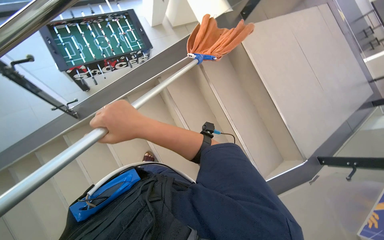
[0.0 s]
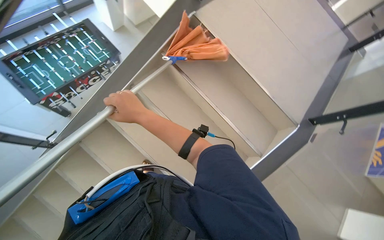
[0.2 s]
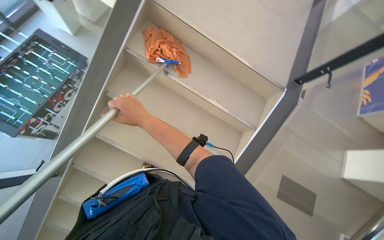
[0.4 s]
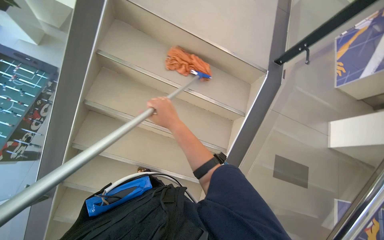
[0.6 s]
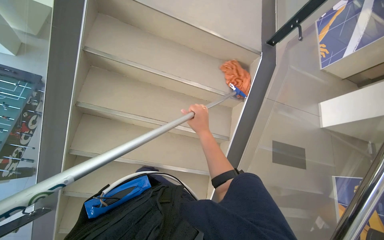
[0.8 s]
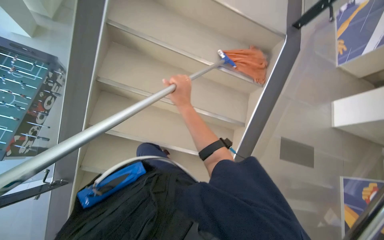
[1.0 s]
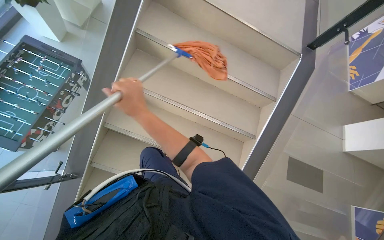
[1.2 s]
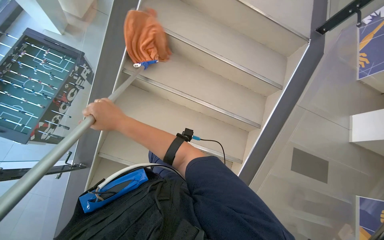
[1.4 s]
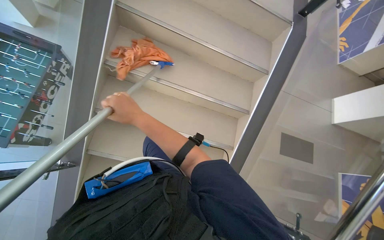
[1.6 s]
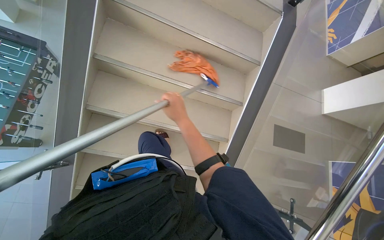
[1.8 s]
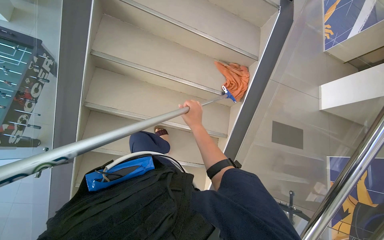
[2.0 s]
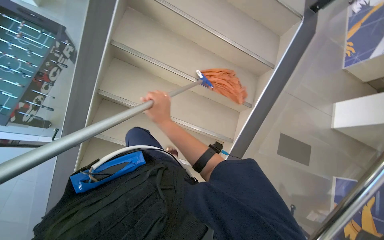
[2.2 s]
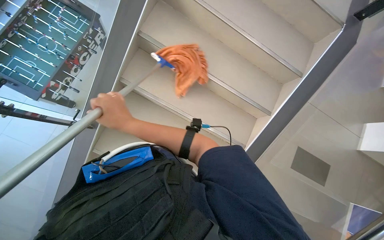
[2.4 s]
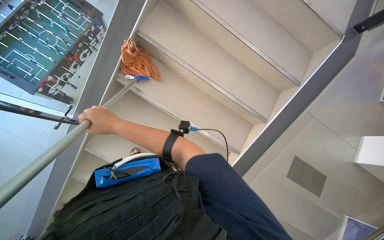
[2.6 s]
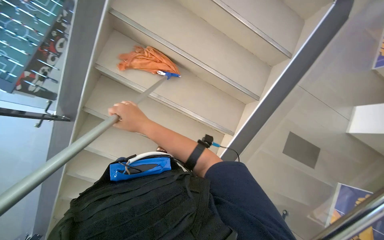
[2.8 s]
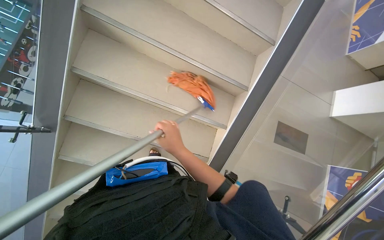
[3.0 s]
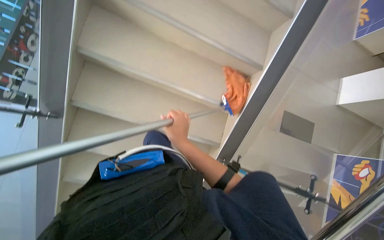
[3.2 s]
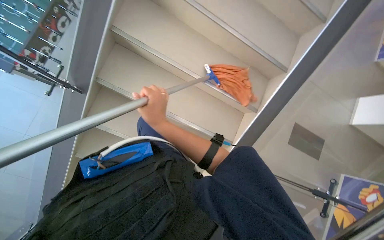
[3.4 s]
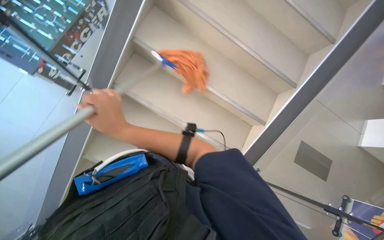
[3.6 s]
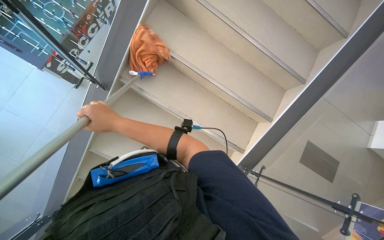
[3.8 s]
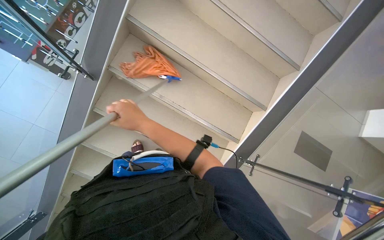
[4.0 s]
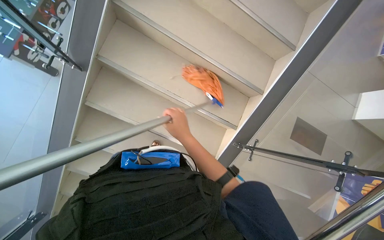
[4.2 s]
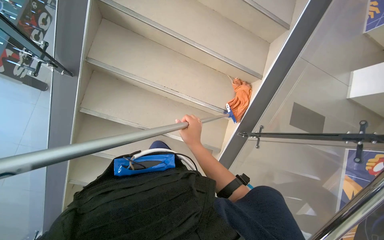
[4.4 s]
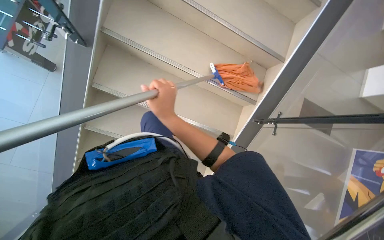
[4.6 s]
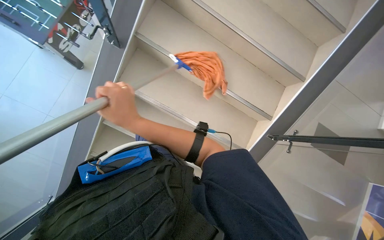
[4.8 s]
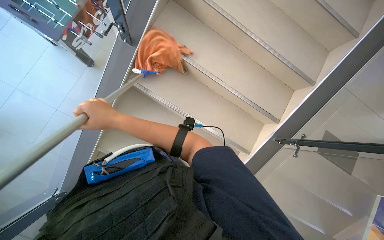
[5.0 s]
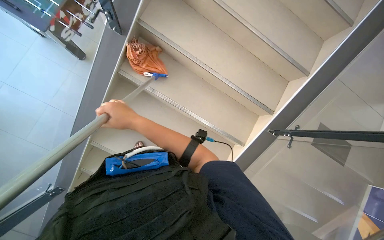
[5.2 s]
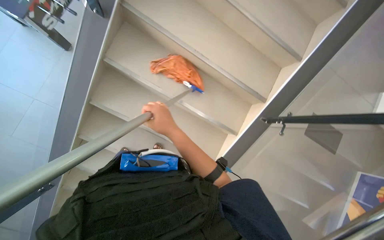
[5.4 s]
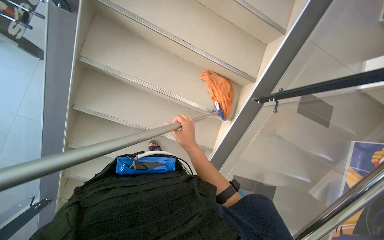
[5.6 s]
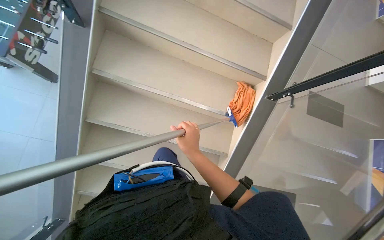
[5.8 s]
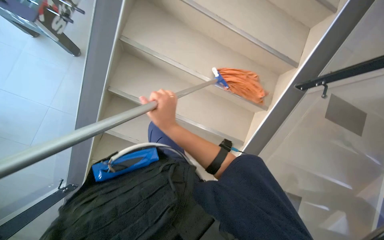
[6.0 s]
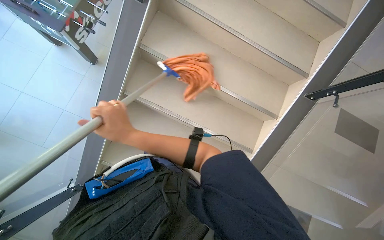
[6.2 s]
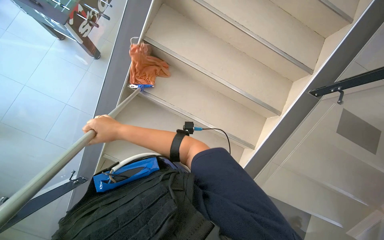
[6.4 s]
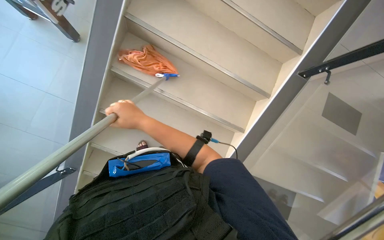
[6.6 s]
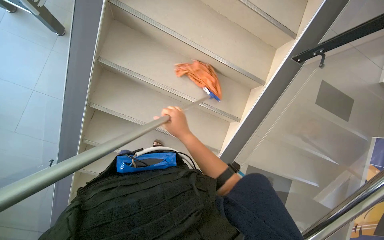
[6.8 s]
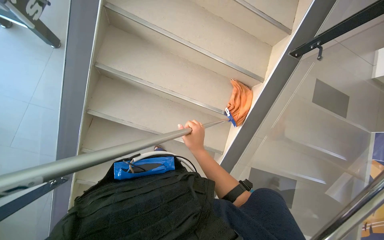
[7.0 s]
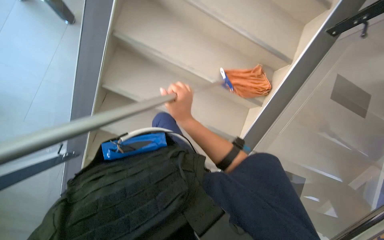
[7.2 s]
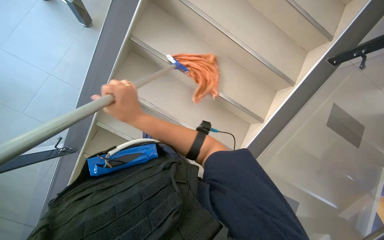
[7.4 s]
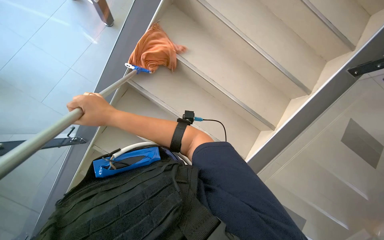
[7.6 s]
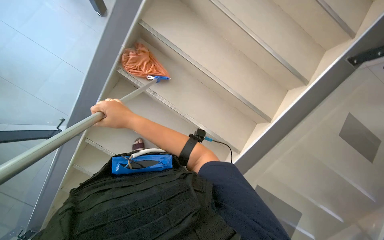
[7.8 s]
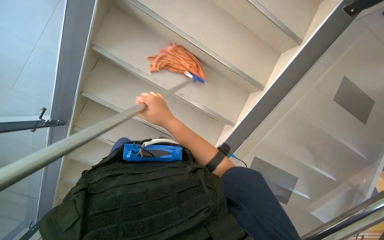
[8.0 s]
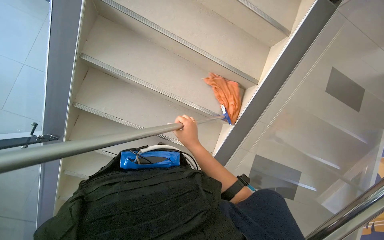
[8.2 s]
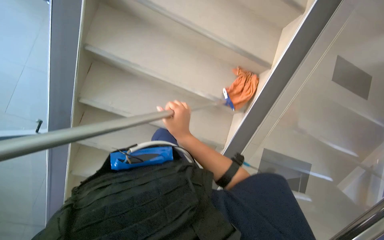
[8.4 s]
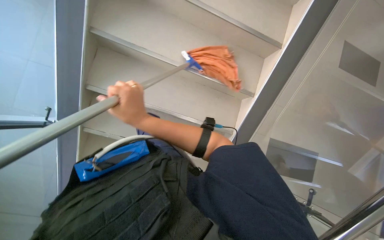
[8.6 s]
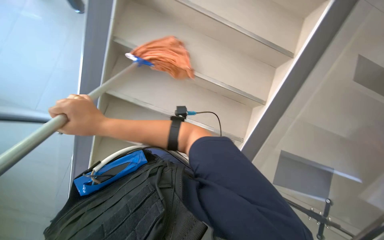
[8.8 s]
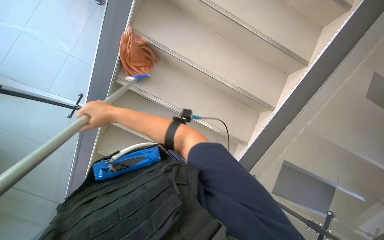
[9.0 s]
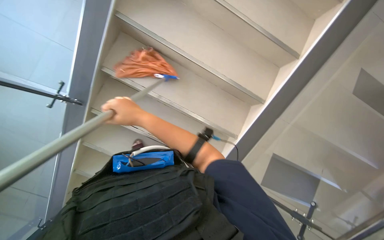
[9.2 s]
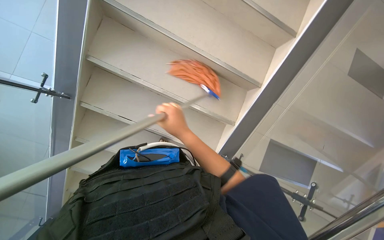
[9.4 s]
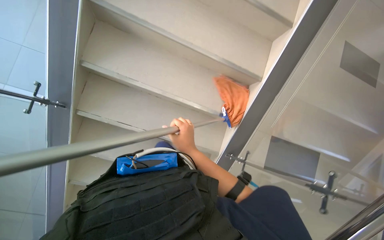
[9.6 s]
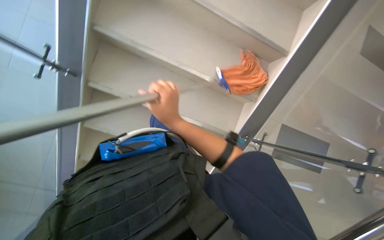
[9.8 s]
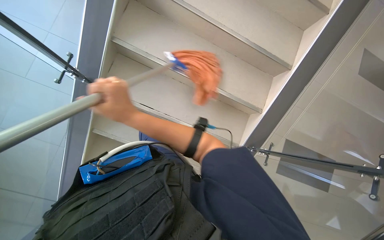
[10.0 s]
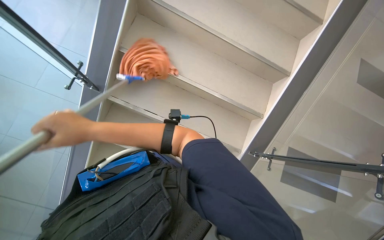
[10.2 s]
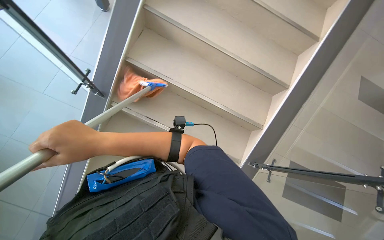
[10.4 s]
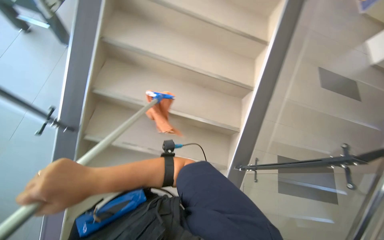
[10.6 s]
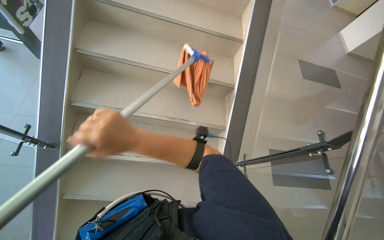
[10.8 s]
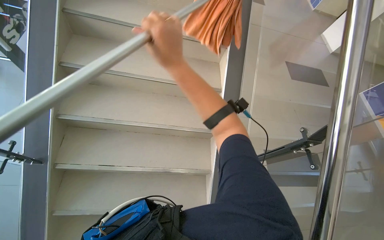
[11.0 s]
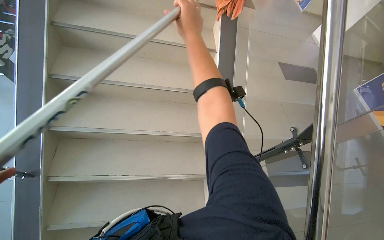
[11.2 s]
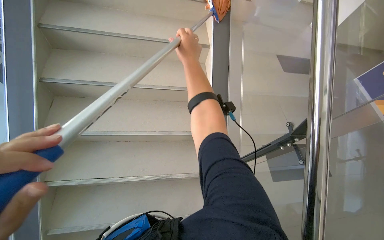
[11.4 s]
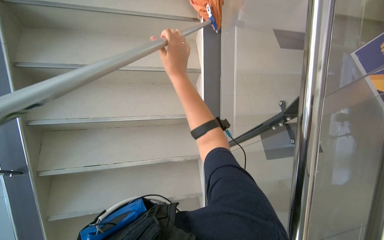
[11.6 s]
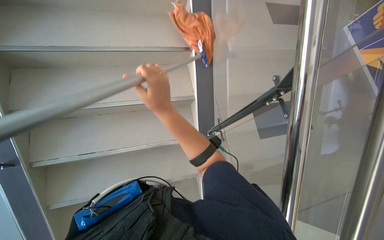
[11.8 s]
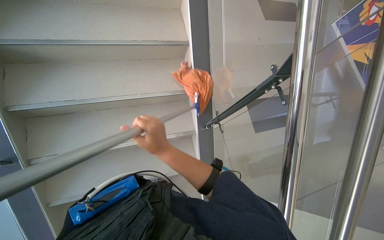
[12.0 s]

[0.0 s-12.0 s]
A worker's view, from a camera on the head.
Job: sweeping floor.
The whole recording: Sweeping stairs. The worker pushes a cleaning cart, prepares a mop, and sweeps the stairs.
0.0 to 1.6 s: The view tips downward by roughly 15 degrees. The scene turns about 45 degrees counterclockwise in the picture.
1.6 to 3.0 s: The right hand moves left and right over some 25 cm, changing direction 2 times.
3.0 to 4.4 s: The right hand travels to the left and back again, roughly 40 cm each way.
4.4 to 6.0 s: The right hand moves left and right over some 20 cm, changing direction 2 times.
6.0 to 7.6 s: The right hand goes left and right, roughly 25 cm each way, reversing 2 times.
7.6 to 9.0 s: The right hand moves farther from the camera, roughly 15 cm, and travels to the right and back again, some 30 cm each way.
10.4 to 12.0 s: The head rotates some 35 degrees to the right.

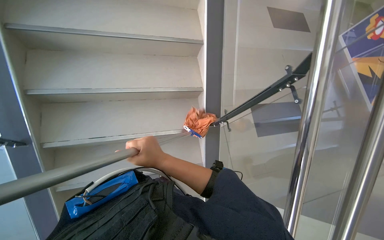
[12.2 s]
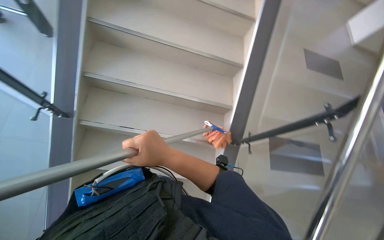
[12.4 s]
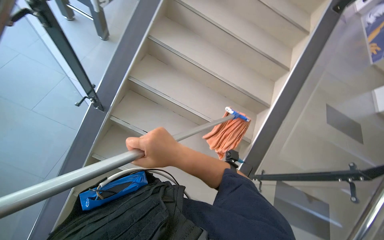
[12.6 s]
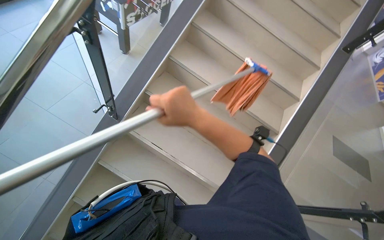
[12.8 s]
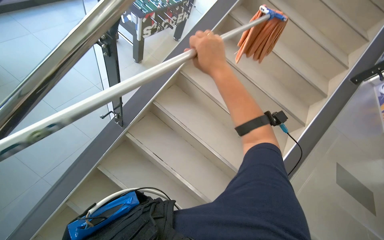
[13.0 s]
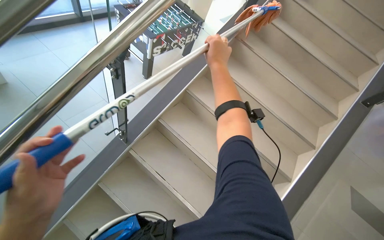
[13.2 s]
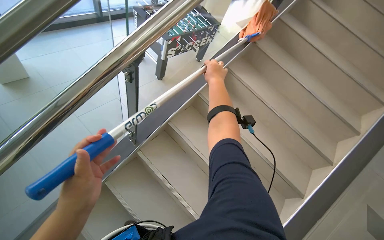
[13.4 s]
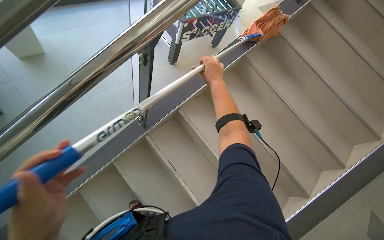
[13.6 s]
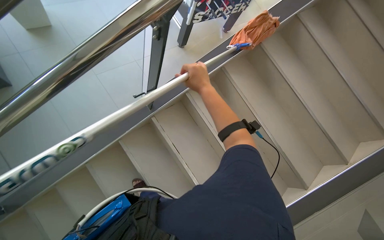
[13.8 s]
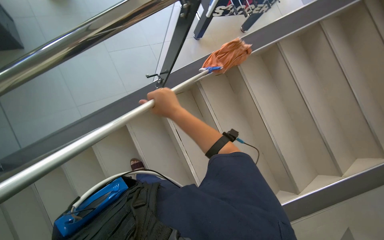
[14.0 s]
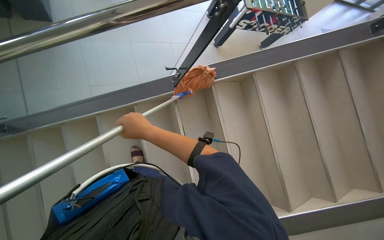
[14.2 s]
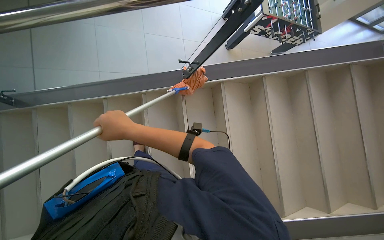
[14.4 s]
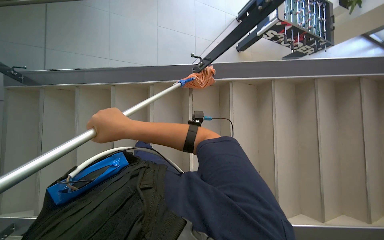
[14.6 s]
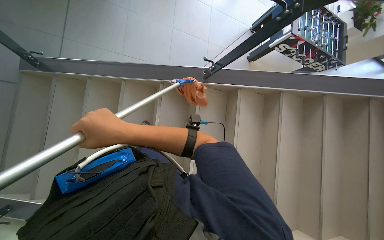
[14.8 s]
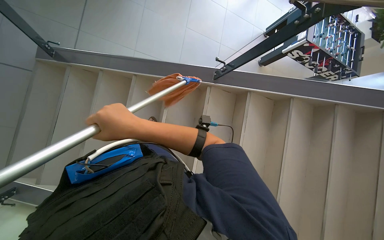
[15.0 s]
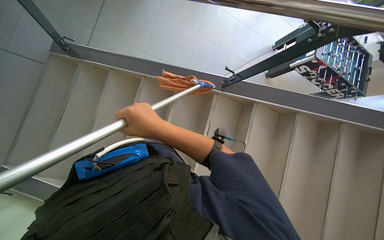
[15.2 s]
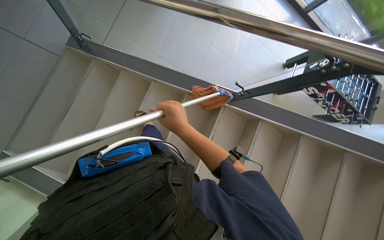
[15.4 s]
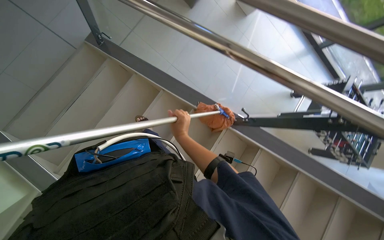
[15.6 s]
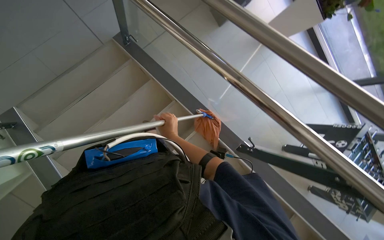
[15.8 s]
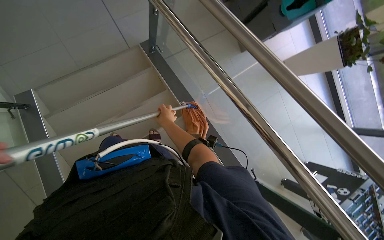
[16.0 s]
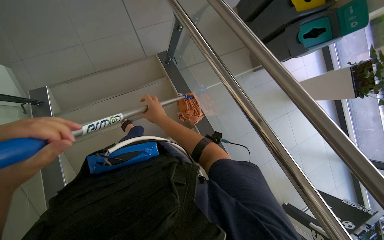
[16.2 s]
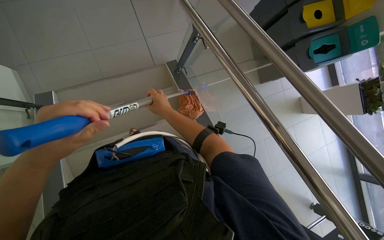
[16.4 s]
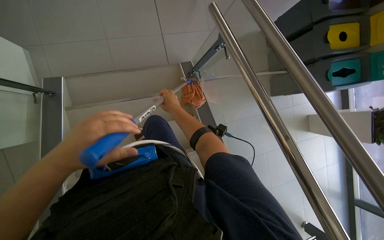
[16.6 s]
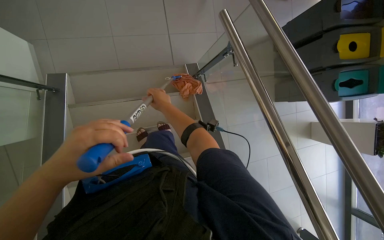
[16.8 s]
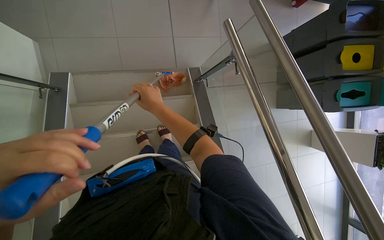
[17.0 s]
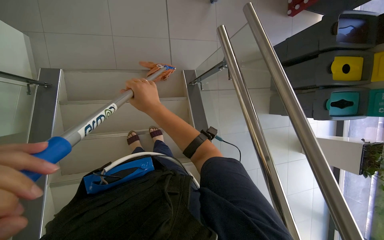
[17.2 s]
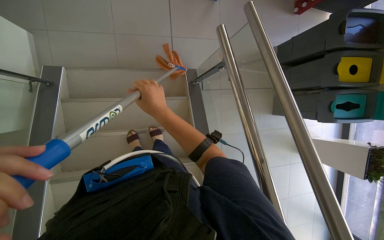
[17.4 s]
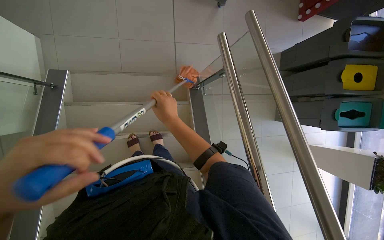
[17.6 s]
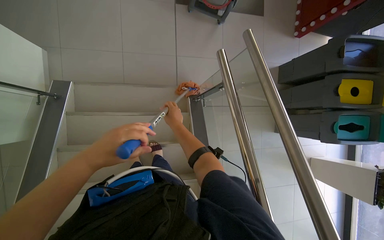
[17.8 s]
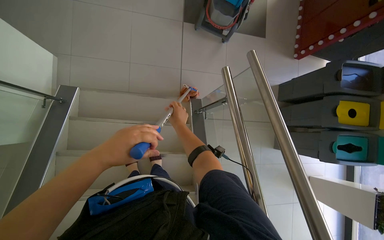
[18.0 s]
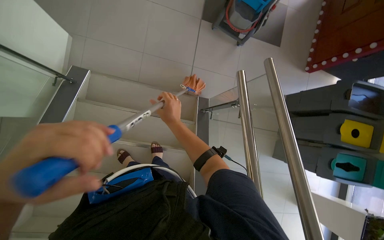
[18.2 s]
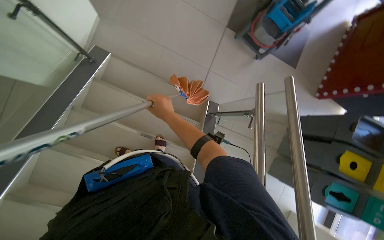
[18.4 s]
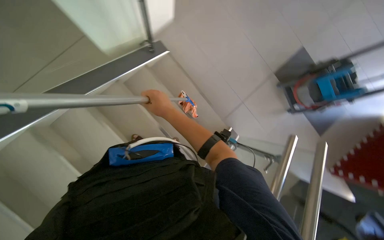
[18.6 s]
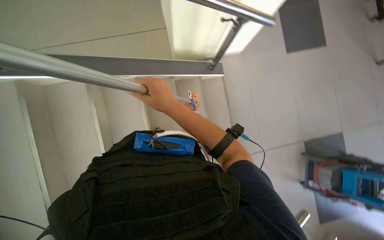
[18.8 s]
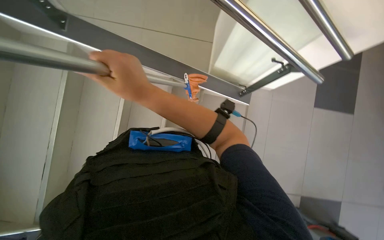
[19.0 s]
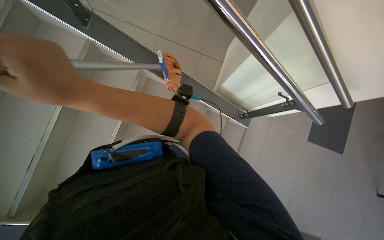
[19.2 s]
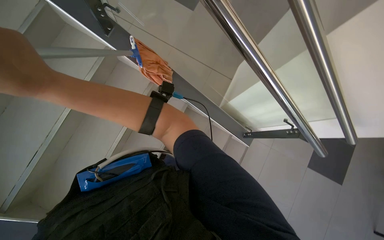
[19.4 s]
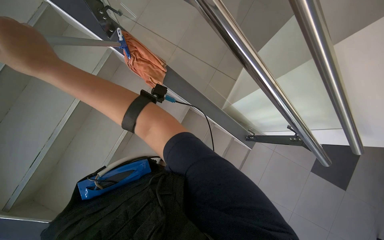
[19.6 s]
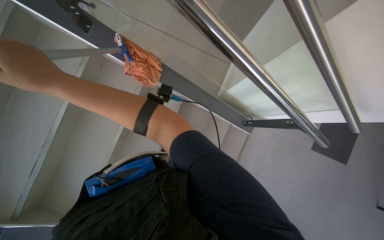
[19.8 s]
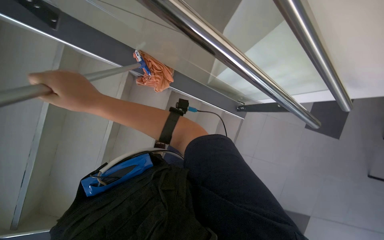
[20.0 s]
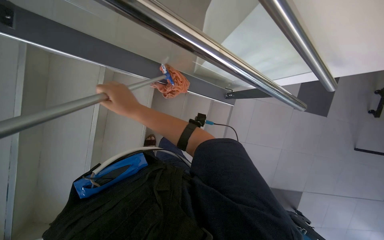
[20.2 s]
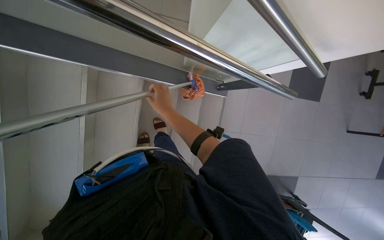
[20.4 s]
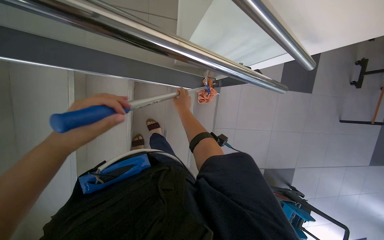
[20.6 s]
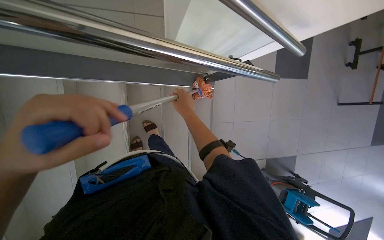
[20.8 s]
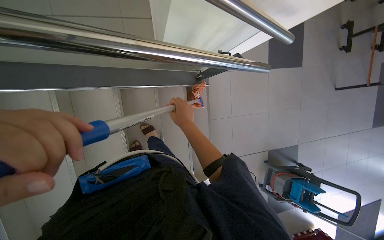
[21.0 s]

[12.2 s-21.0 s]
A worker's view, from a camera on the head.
Job: sweeping floor.
The whole recording: Sweeping stairs. The worker pushes a cleaning cart, prepares a mop, and sweeps the stairs.
12.2 to 13.6 s: The wearer's head swings approximately 40 degrees to the left. The wearer looks some 15 degrees further upward.
13.6 to 15.2 s: The scene turns roughly 55 degrees clockwise in the picture.
15.2 to 16.6 s: The view tilts roughly 25 degrees upward. The scene turns roughly 60 degrees clockwise in the picture.
16.6 to 18.0 s: The right hand reaches some 15 cm nearer to the camera, then returns.
18.0 to 19.6 s: The camera travels about 60 cm. The view tips upward by about 20 degrees. Everything in view rotates about 115 degrees clockwise.
19.6 to 21.0 s: The view tilts approximately 15 degrees downward. The scene rotates counterclockwise by about 35 degrees.
